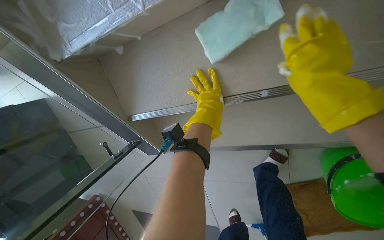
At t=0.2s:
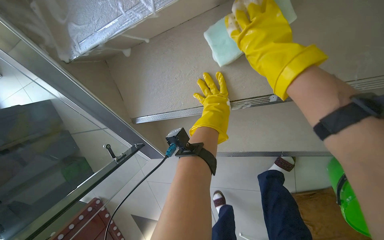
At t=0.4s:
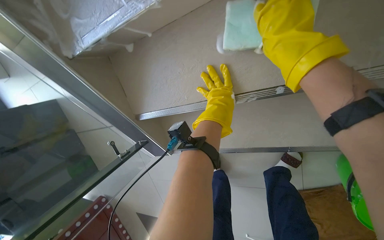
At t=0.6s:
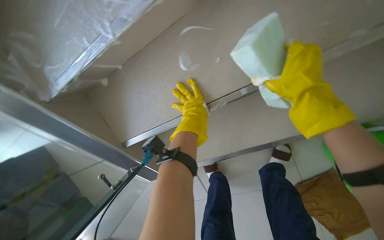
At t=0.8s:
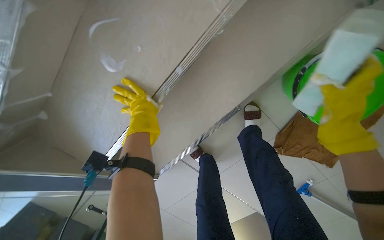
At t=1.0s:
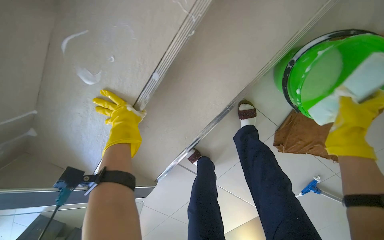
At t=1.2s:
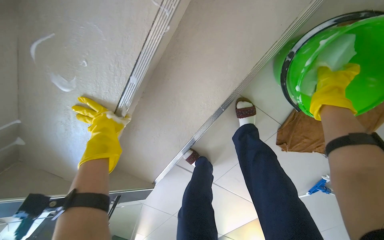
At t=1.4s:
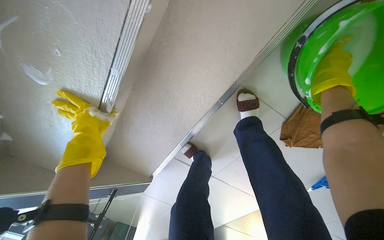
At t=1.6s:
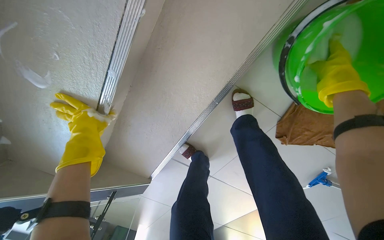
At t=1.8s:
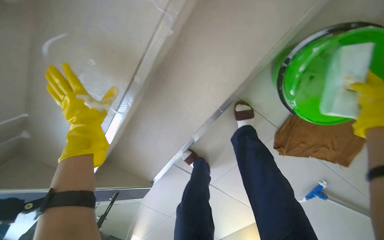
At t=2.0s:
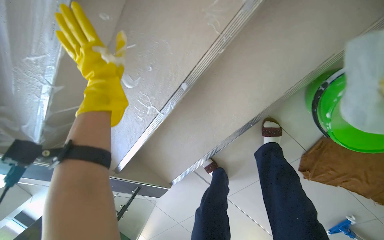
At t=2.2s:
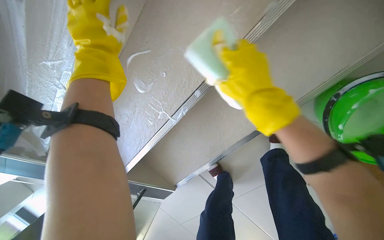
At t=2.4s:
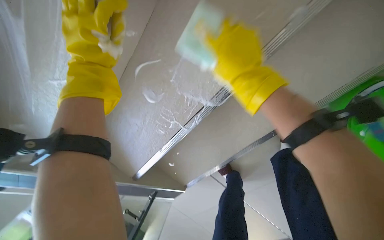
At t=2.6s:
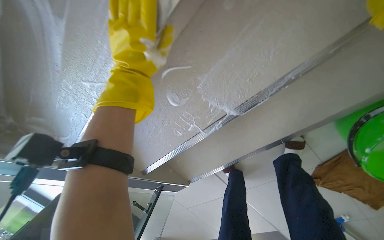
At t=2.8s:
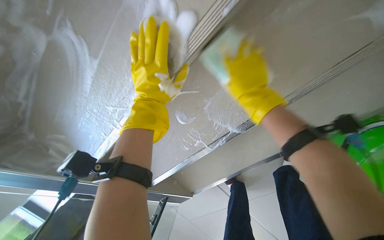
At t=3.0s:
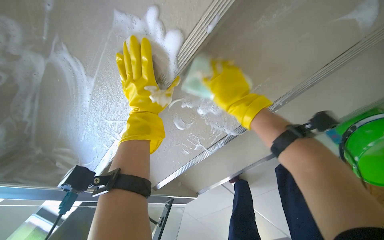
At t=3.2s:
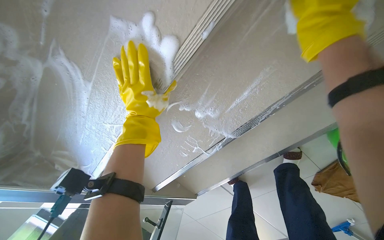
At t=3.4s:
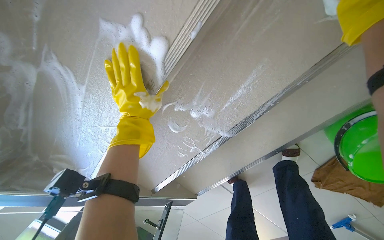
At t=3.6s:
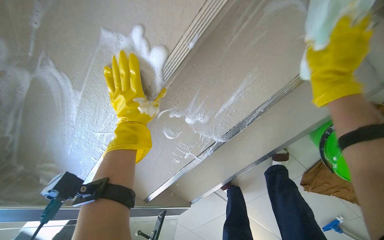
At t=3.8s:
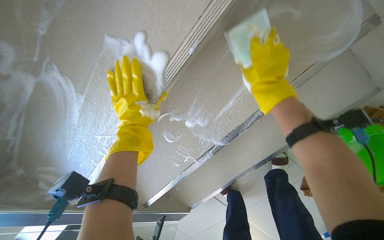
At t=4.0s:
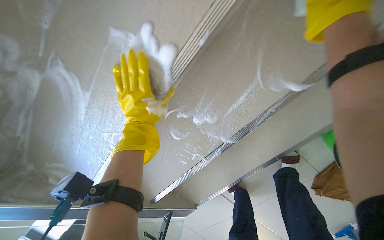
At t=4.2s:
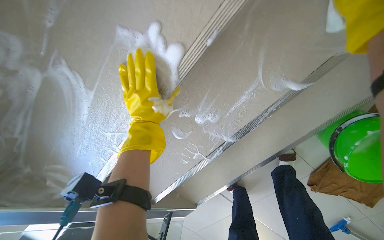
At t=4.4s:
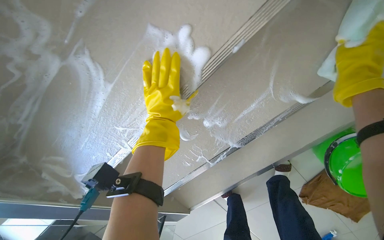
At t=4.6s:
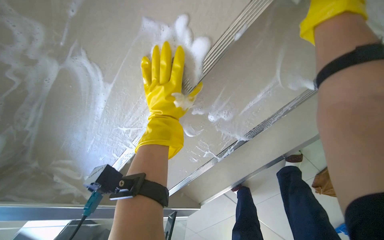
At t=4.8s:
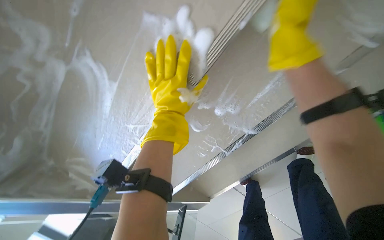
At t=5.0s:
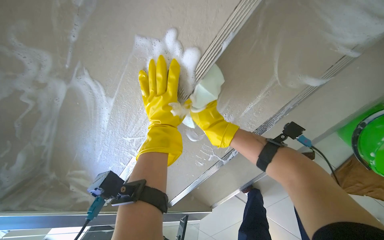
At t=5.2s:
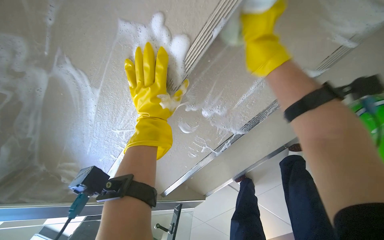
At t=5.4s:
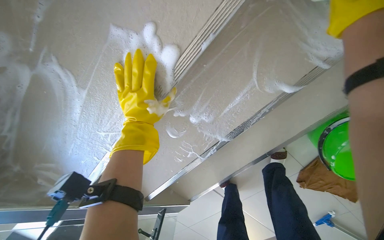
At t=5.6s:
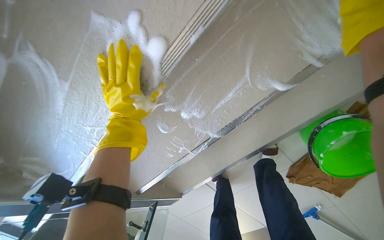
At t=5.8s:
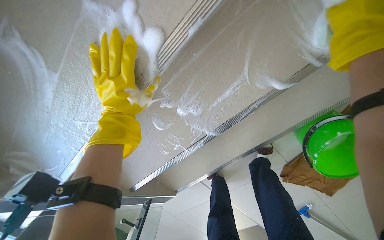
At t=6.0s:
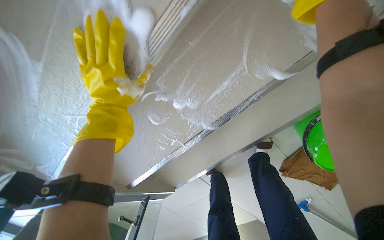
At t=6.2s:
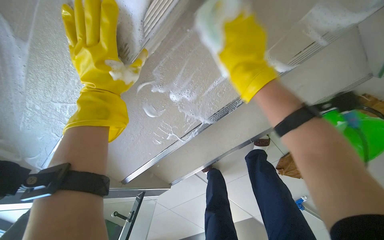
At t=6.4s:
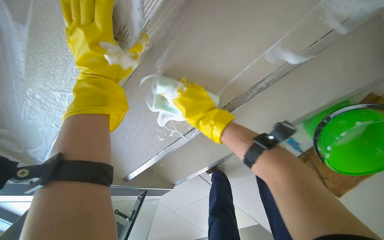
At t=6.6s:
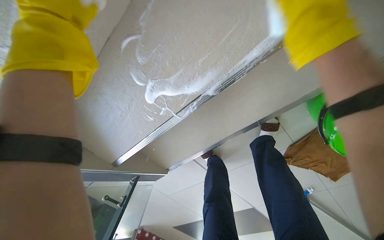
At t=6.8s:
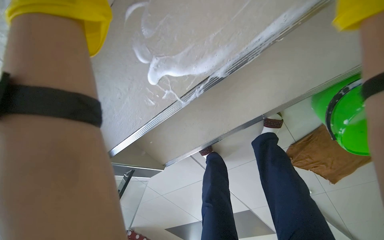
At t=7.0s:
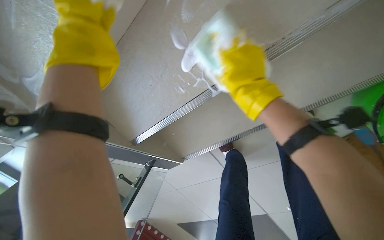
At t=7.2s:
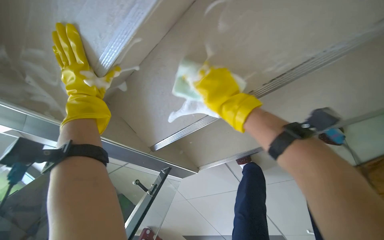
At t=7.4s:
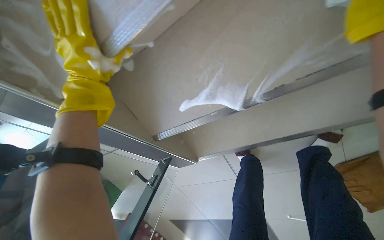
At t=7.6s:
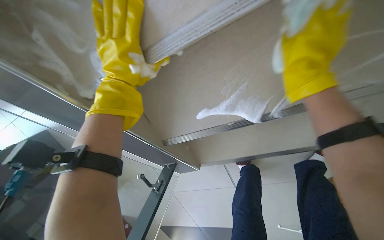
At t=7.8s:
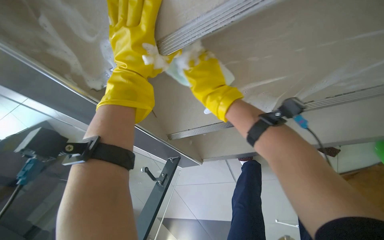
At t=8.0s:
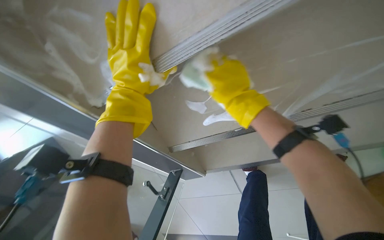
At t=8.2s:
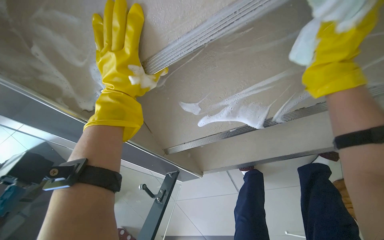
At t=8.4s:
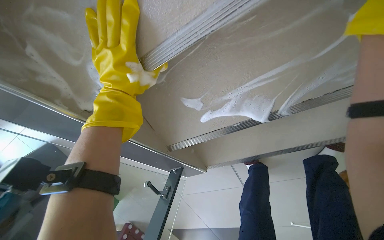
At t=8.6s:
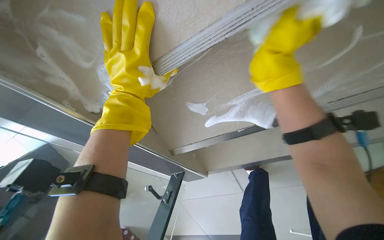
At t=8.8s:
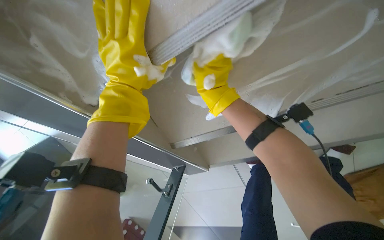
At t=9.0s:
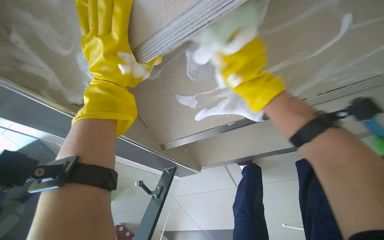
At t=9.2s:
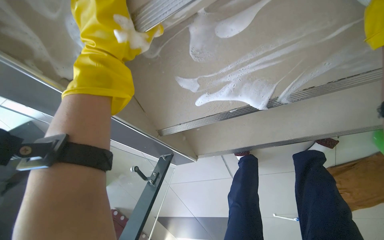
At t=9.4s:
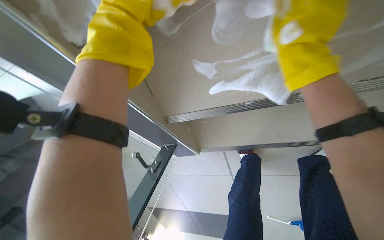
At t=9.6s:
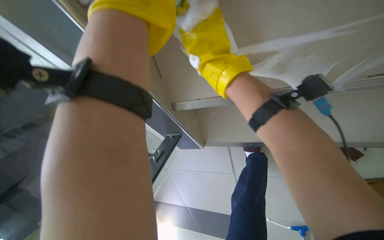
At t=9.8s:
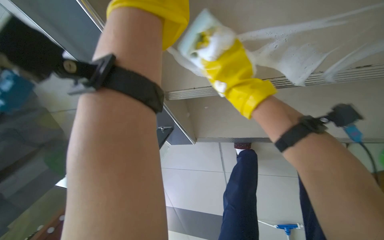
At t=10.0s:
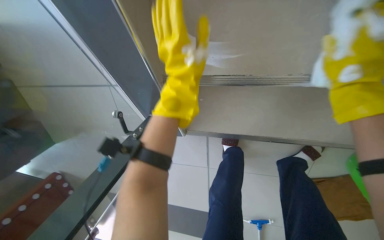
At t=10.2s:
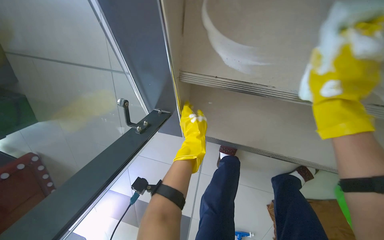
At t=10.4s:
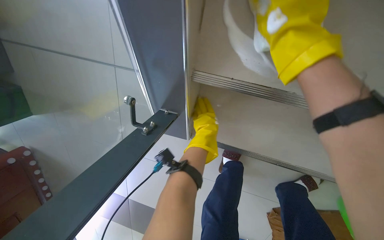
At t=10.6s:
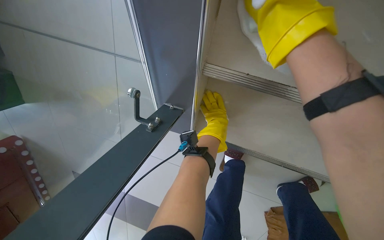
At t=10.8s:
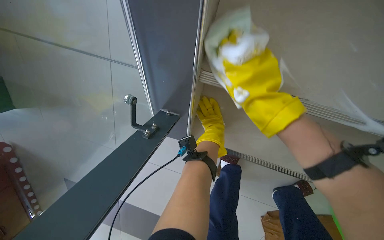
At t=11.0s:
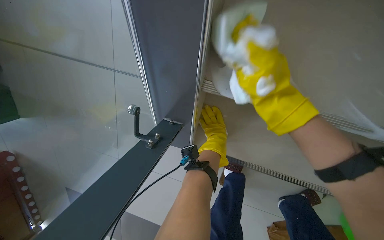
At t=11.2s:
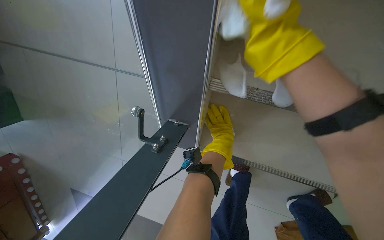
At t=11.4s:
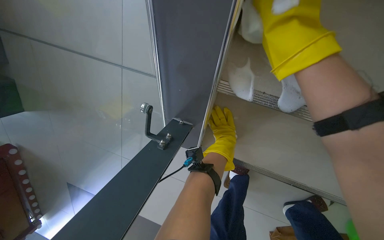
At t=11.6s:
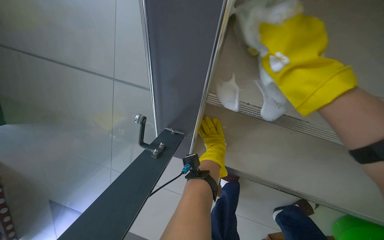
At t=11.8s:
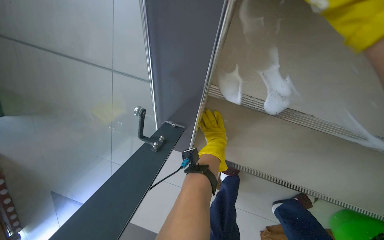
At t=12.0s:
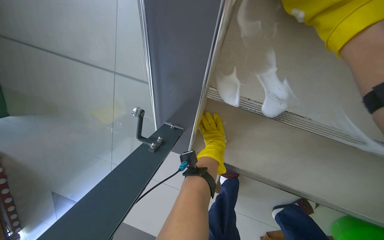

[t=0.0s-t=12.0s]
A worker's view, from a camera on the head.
Job: wiping surfaces.
The whole recording: Scrubbing underside of stairs. The worker scrubs the underside of the stairs with a sponge and cleaning solution.
t=0.0s to t=1.6s: Everything in view rotates about 40 degrees counterclockwise.
t=1.6s to t=3.0s: The left hand heads nearer to the camera and up the picture, covering approximately 35 cm.
t=9.0s to t=10.4s: The view pans to the right by some 15 degrees. The scene turns roughly 35 degrees clockwise in the picture. The left hand goes approximately 50 cm farther from the camera and down the picture.
t=10.4s to t=12.0s: The left hand goes some 10 cm farther from the camera.

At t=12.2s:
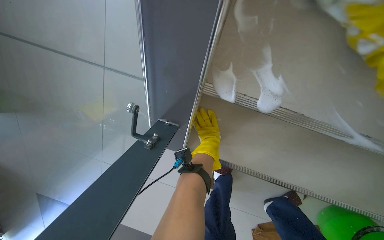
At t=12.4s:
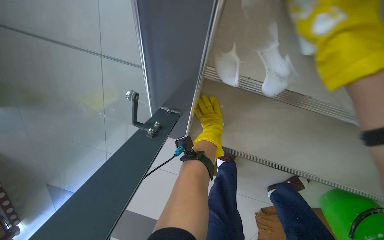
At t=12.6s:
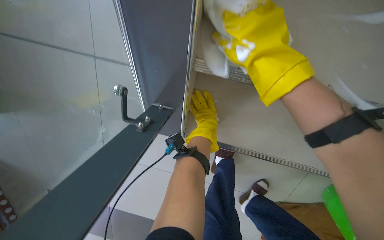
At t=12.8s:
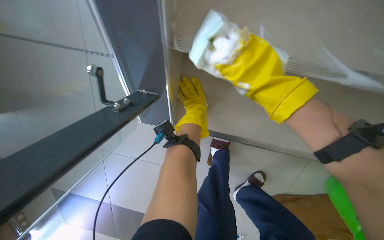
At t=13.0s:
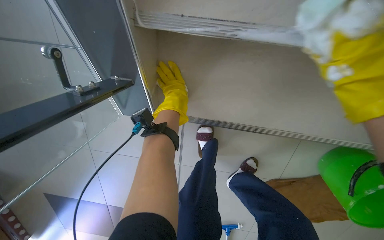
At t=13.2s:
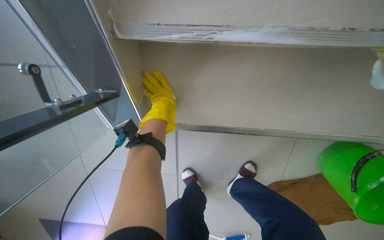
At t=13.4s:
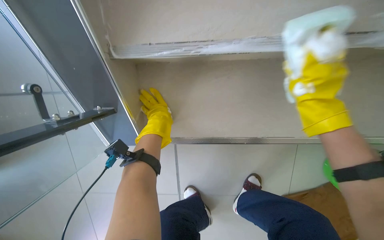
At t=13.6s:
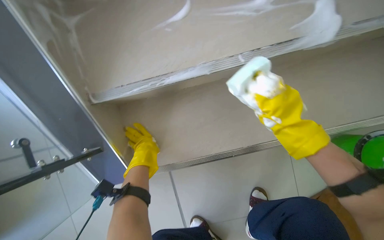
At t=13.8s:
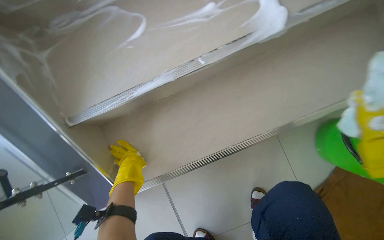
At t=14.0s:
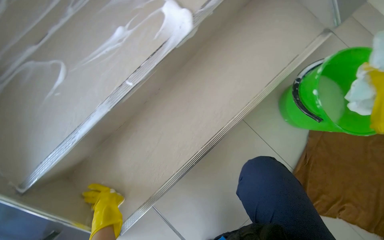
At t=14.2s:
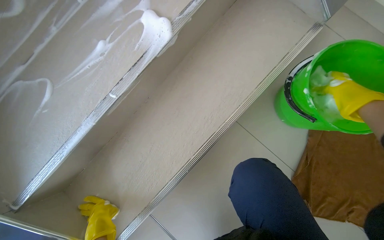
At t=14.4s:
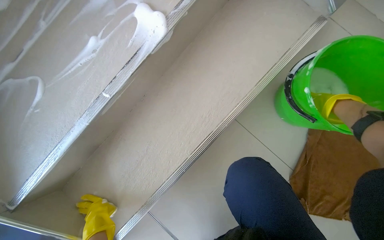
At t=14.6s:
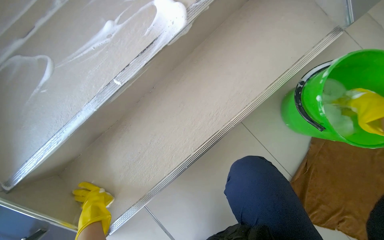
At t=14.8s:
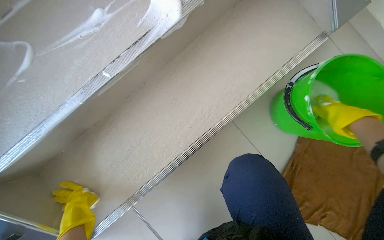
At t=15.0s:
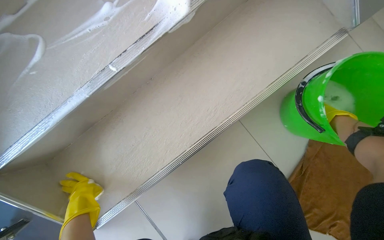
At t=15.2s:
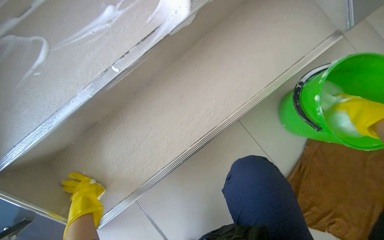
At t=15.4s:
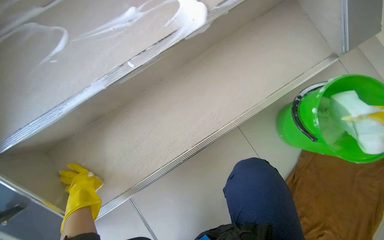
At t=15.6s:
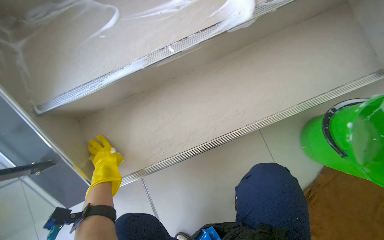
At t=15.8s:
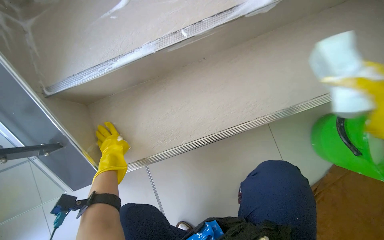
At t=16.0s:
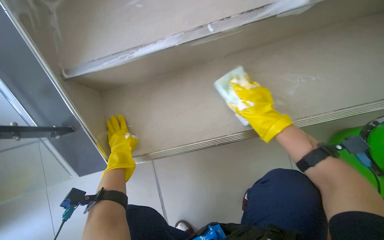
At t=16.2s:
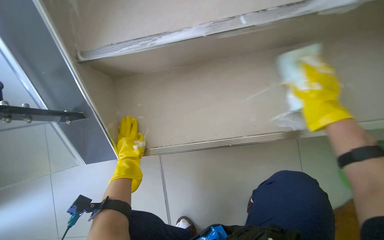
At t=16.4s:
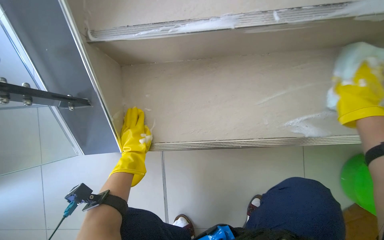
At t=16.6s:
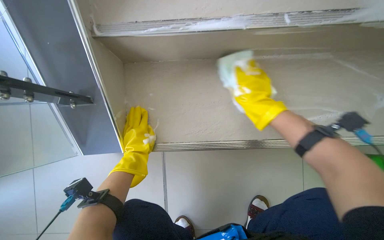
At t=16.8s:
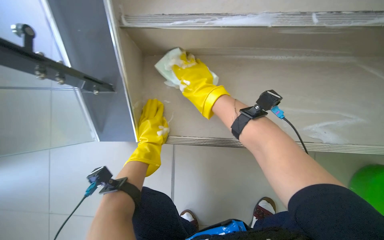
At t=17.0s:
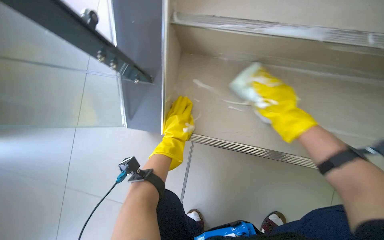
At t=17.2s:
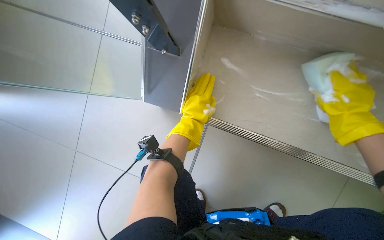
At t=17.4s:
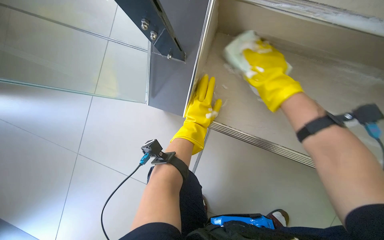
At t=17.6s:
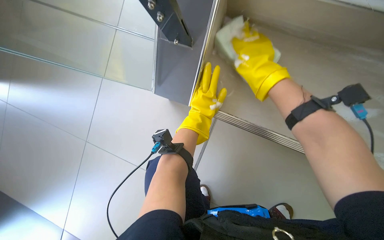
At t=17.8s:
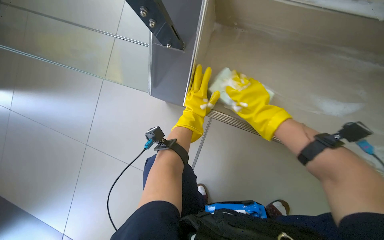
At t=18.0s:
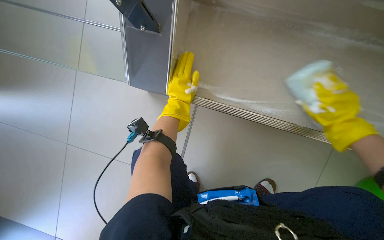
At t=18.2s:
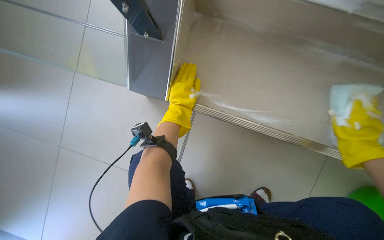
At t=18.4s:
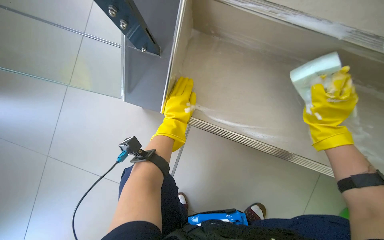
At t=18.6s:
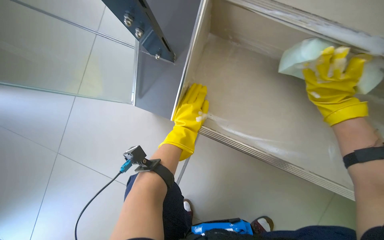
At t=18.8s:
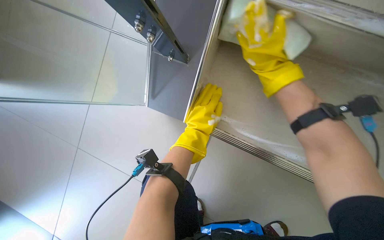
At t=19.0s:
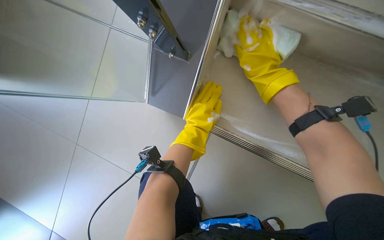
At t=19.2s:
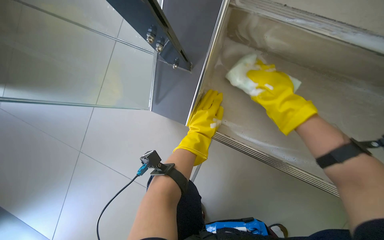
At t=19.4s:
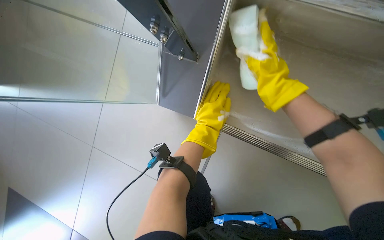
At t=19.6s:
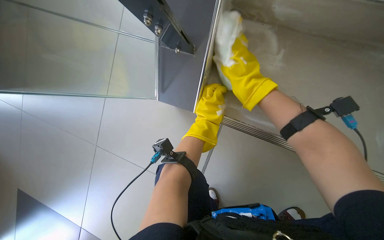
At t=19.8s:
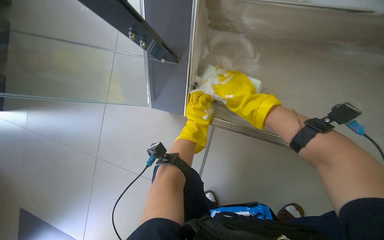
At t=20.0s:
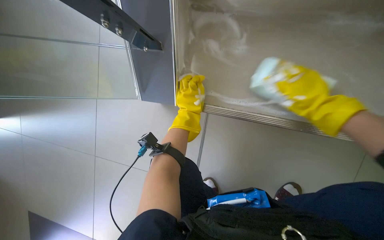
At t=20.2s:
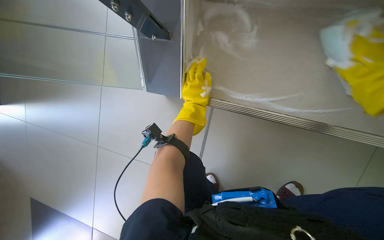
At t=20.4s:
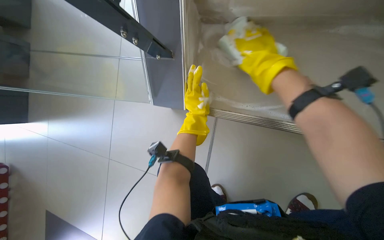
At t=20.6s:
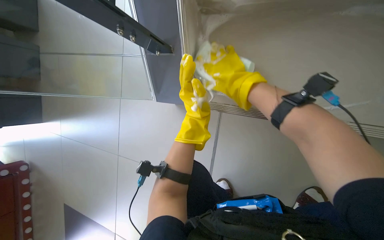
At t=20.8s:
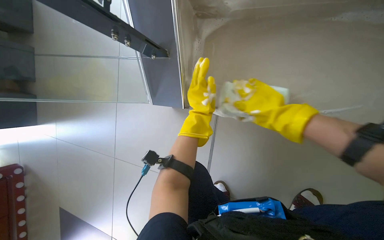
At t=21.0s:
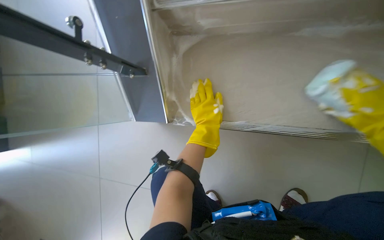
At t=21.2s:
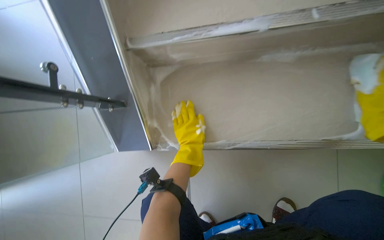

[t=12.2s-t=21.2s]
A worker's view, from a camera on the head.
Job: wiping surfaces.
The whole recording: Scrubbing underside of stairs. The worker scrubs the underside of the stairs with a sponge and cleaning solution.
t=12.2s to t=13.8s: The wearer looks approximately 25 degrees further upward. The scene rotates counterclockwise by some 40 degrees.
t=15.2s to t=16.6s: Everything in view rotates some 35 degrees clockwise. The left hand shifts some 15 cm farther from the camera.
t=16.6s to t=18.2s: The left hand moves nearer to the camera, about 10 cm.
t=18.2s to t=19.8s: The left hand shifts approximately 10 cm farther from the camera.
t=19.8s to t=21.2s: The left hand heads nearer to the camera, covering some 10 cm.
